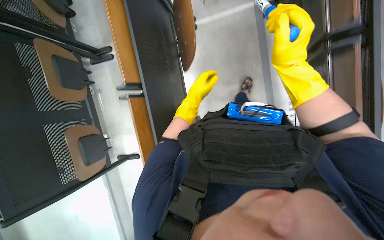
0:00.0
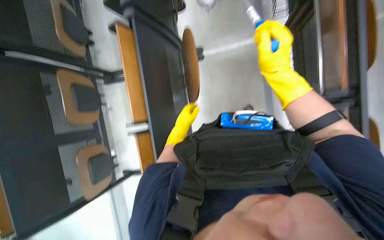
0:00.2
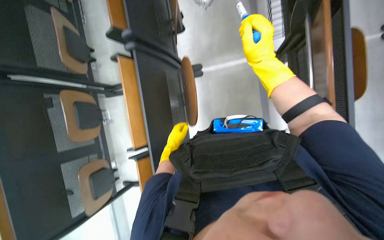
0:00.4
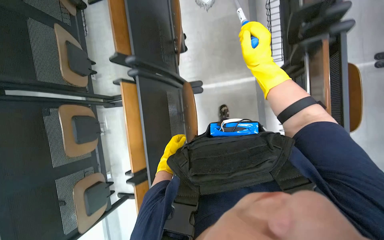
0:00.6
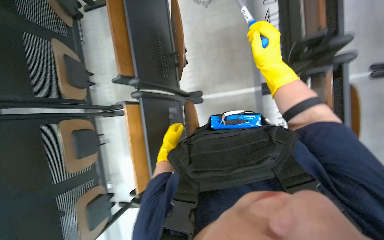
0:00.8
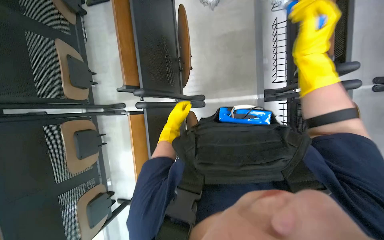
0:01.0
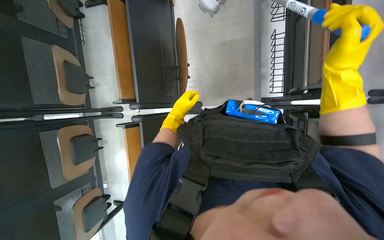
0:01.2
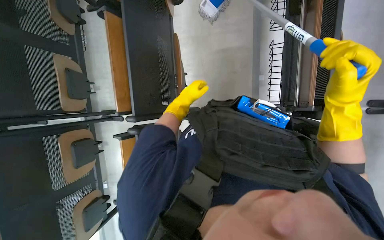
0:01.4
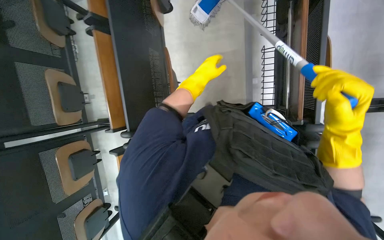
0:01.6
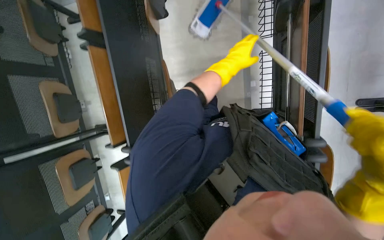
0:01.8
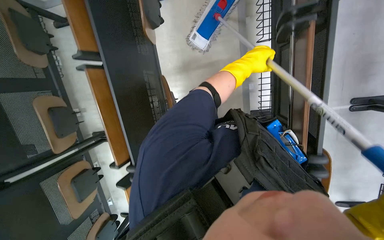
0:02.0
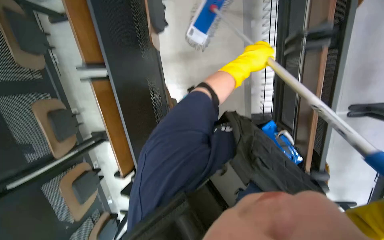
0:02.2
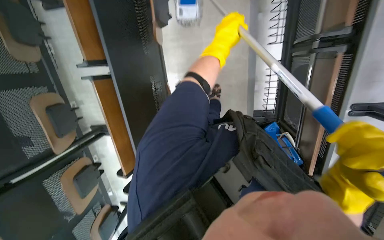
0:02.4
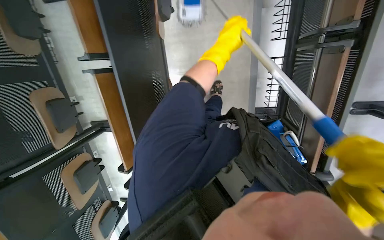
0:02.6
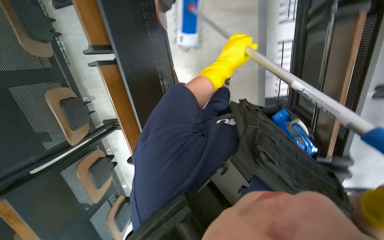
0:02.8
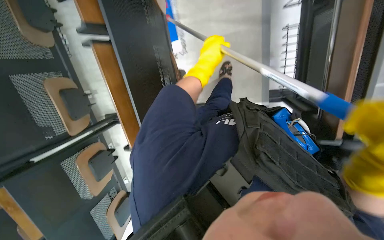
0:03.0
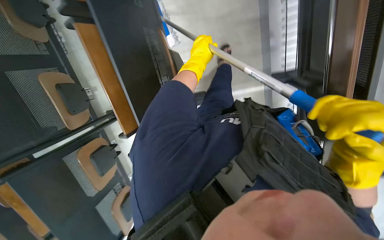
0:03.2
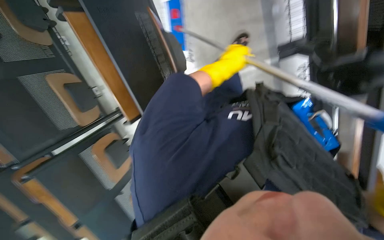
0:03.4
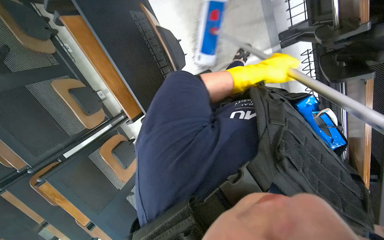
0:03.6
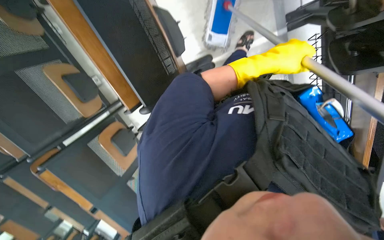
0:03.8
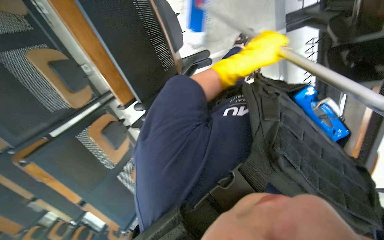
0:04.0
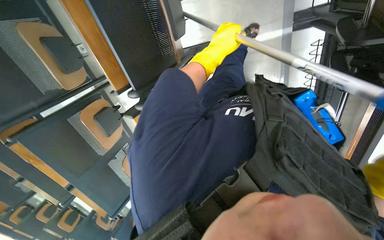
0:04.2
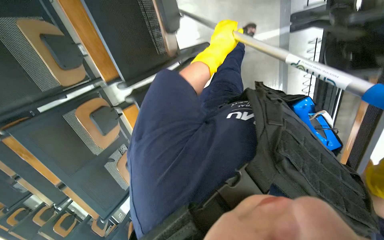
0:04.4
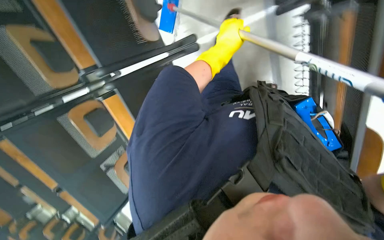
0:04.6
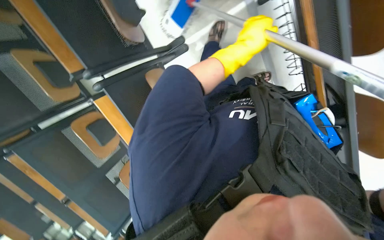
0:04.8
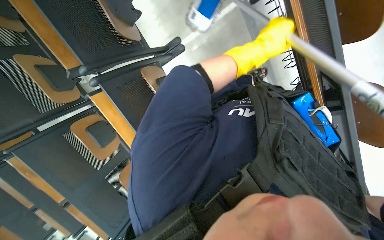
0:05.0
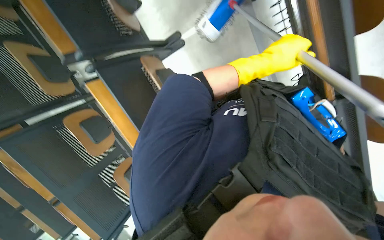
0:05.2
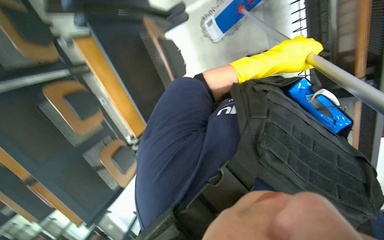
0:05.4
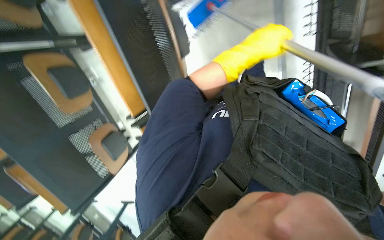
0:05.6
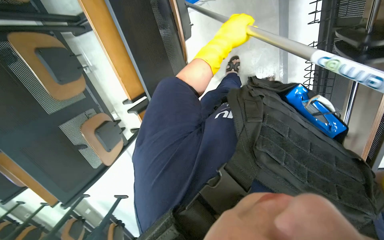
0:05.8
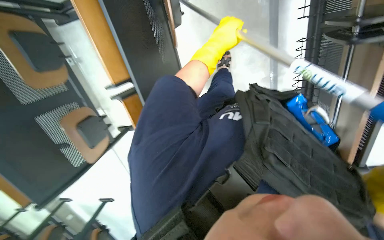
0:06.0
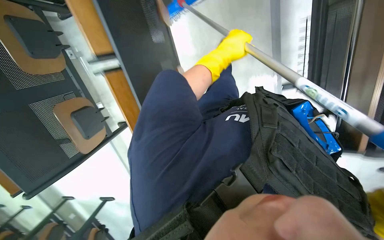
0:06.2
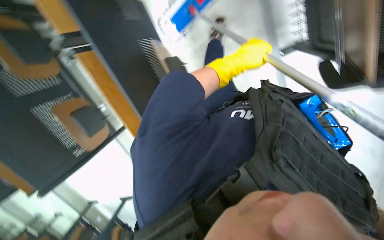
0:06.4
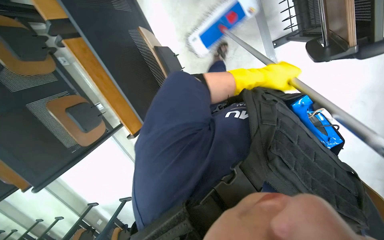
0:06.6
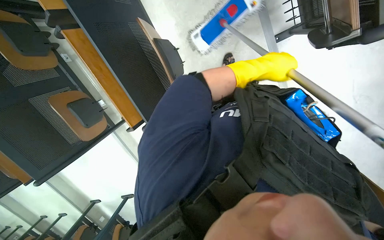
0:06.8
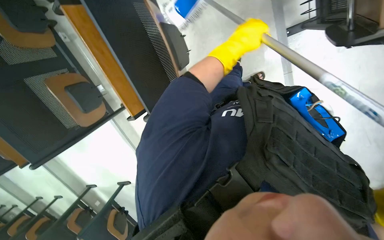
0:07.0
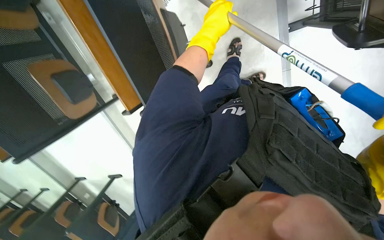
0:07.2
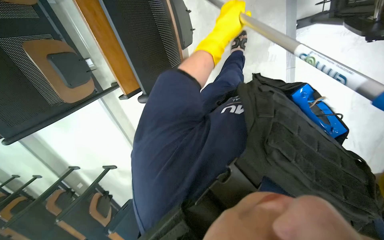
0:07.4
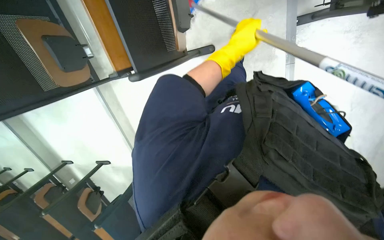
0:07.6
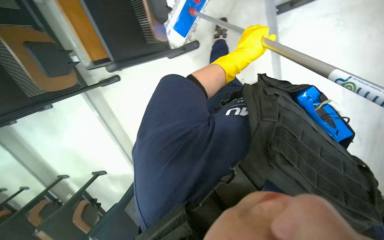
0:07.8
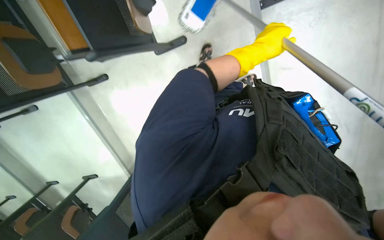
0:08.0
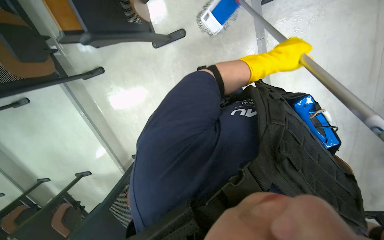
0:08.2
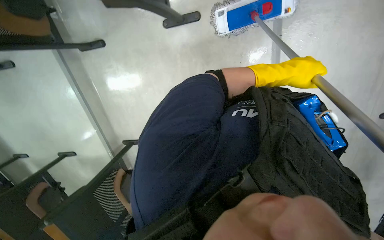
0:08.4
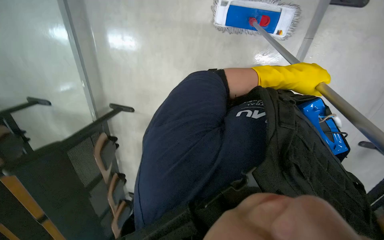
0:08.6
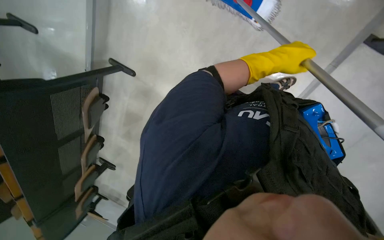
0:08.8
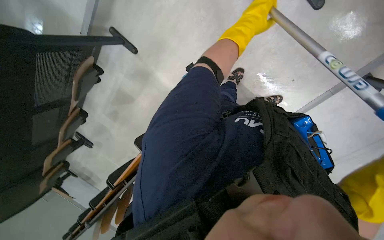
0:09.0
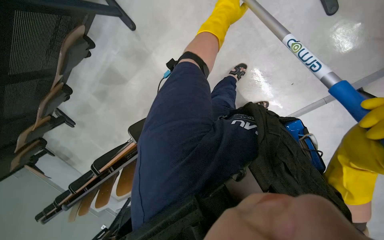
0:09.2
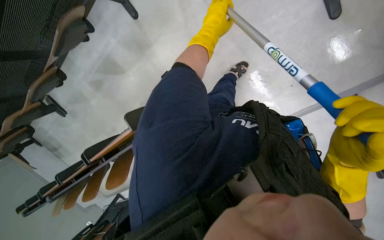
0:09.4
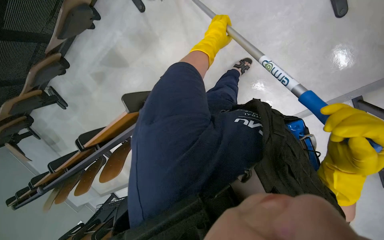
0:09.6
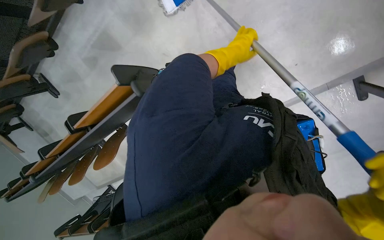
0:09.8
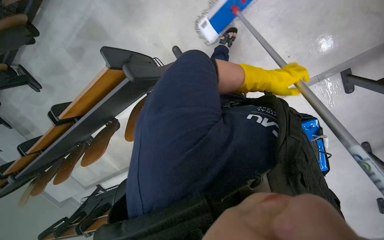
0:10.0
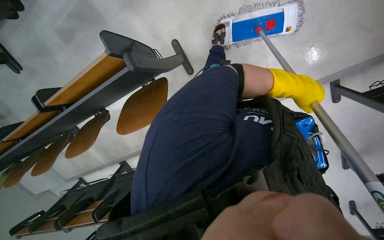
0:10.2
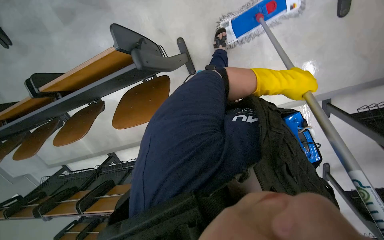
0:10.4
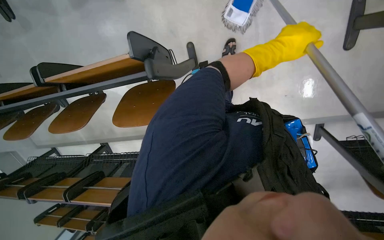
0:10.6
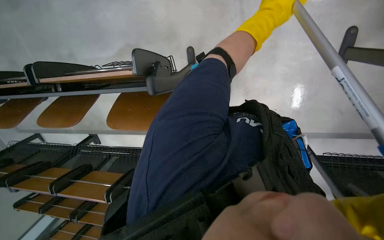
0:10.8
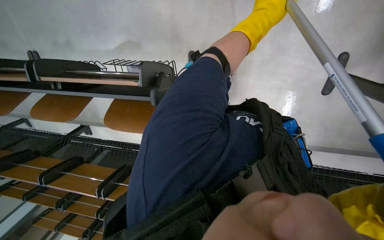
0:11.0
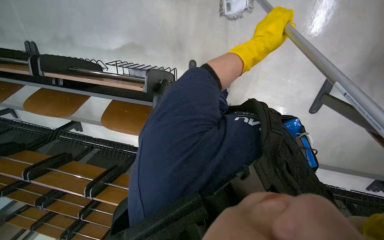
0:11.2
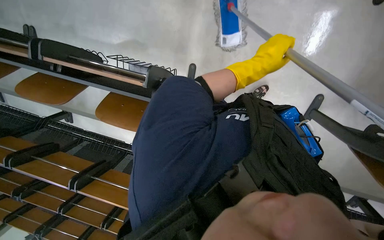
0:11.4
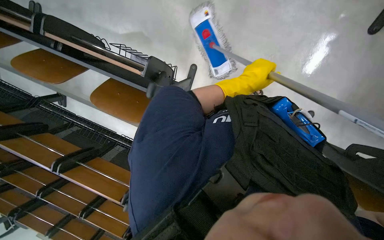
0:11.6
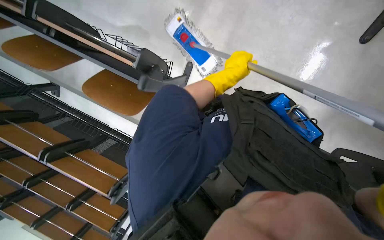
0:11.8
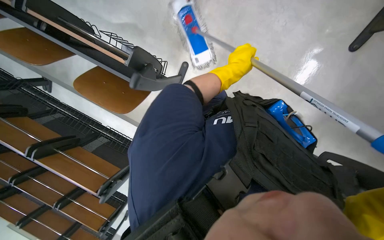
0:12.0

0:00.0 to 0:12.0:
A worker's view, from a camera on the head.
Job: mopping floor.
The whole recording: Mopping lecture hall floor. The worker mops the floor in the lecture hall, moving chairs and other items as needed to clean the area.
0:00.0 to 0:01.6: The wearer moves about 90 cm.
0:01.6 to 0:03.0: The left hand travels to the right and back again, about 15 cm each way.
0:03.0 to 0:04.4: The left hand travels to the right and back again, roughly 30 cm each way.
0:04.4 to 0:06.0: The wearer moves about 50 cm.
0:06.0 to 0:07.6: The wearer looks some 15 degrees further downward. The left hand goes left and right, approximately 20 cm each way, reversing 2 times.
0:07.6 to 0:09.0: The scene turns about 30 degrees clockwise in the picture.
0:09.0 to 0:10.4: The view pans to the right by roughly 20 degrees. The left hand moves down the picture, roughly 30 cm.
0:10.4 to 0:12.0: The view pans to the right by some 20 degrees. Everything in view rotates roughly 40 degrees clockwise.

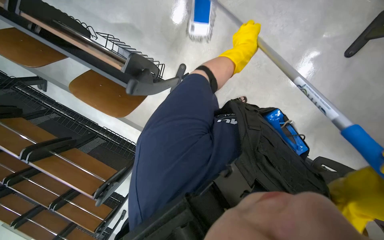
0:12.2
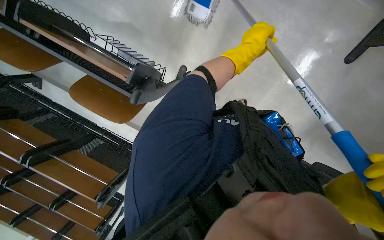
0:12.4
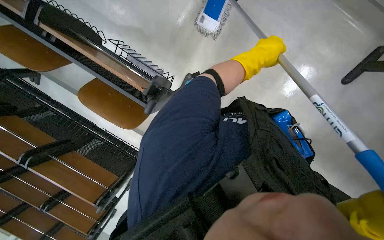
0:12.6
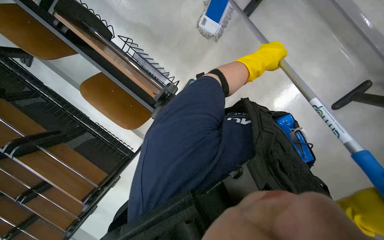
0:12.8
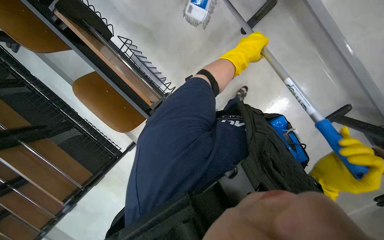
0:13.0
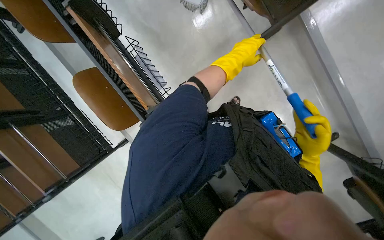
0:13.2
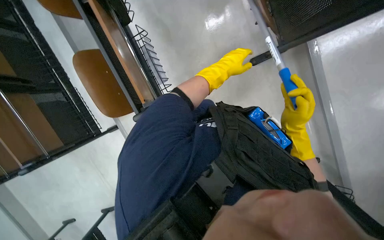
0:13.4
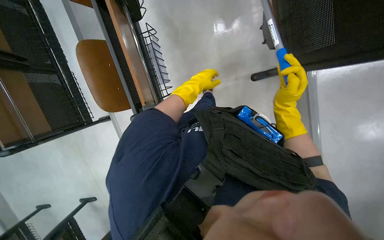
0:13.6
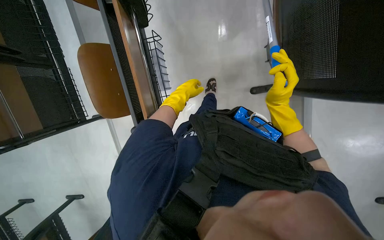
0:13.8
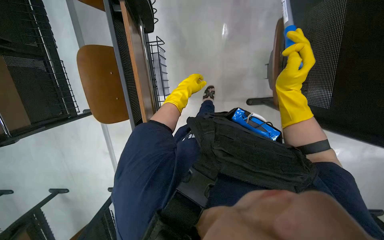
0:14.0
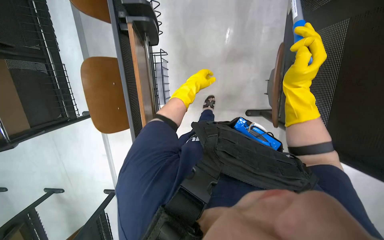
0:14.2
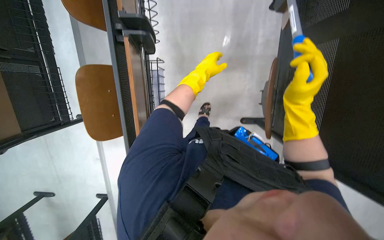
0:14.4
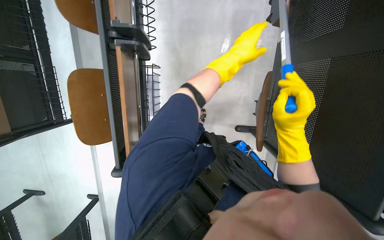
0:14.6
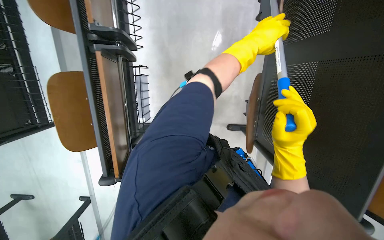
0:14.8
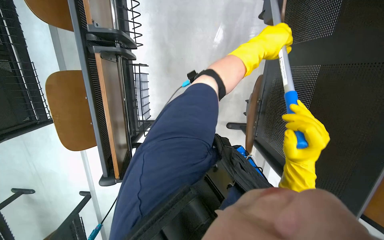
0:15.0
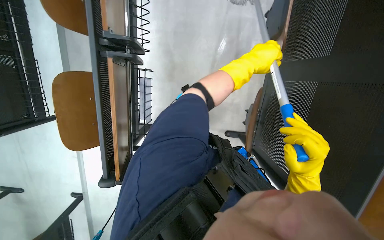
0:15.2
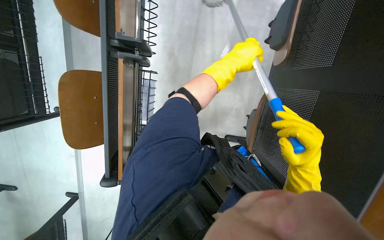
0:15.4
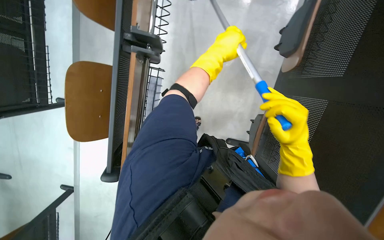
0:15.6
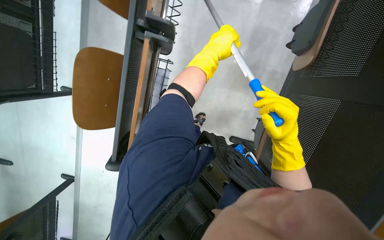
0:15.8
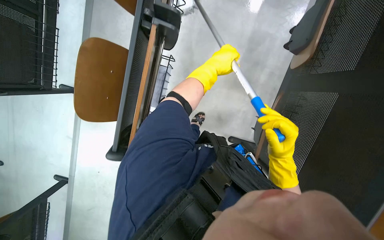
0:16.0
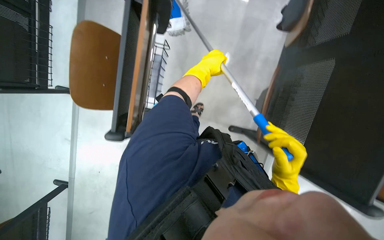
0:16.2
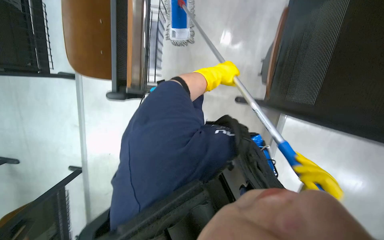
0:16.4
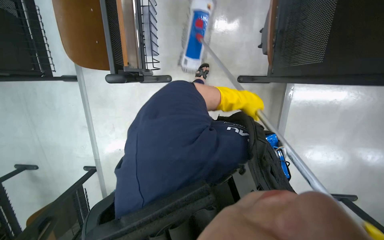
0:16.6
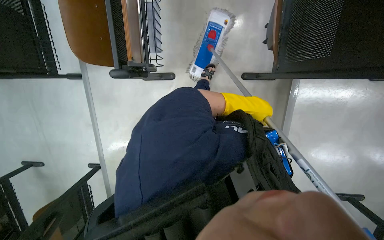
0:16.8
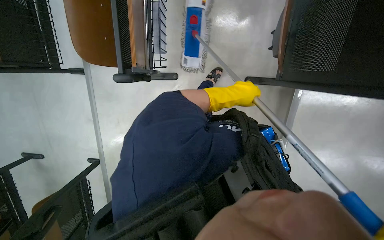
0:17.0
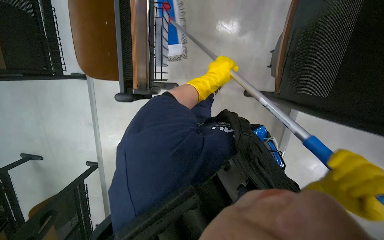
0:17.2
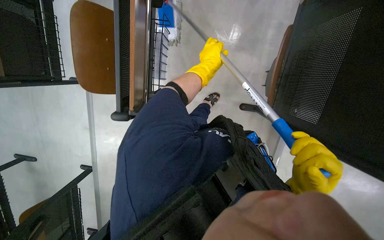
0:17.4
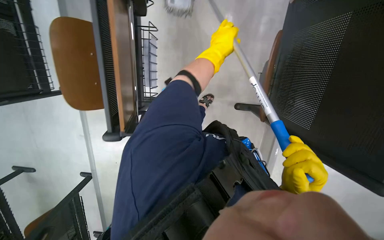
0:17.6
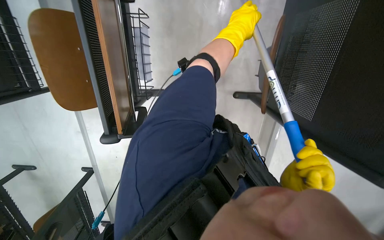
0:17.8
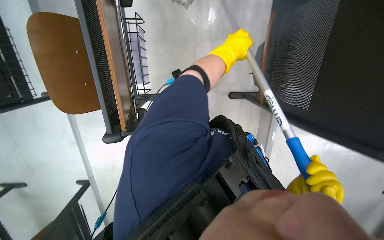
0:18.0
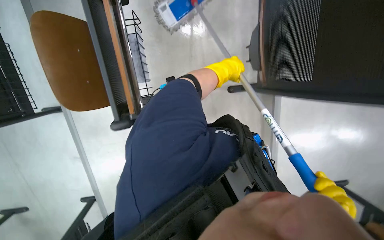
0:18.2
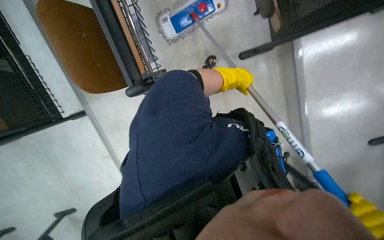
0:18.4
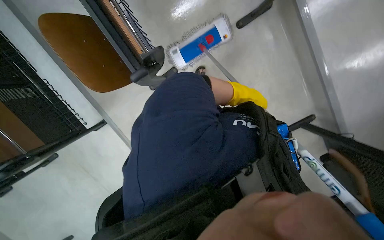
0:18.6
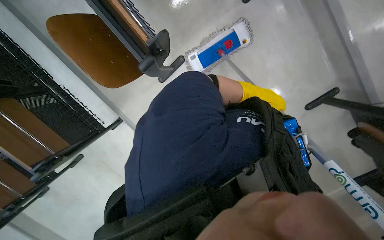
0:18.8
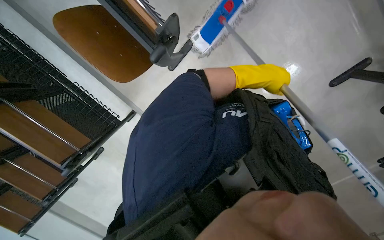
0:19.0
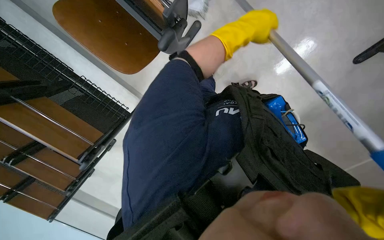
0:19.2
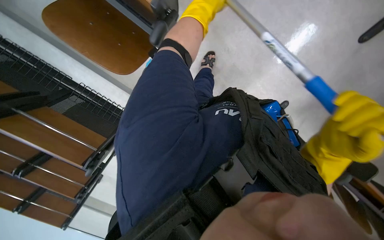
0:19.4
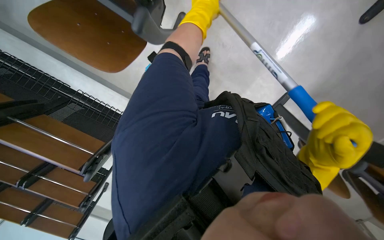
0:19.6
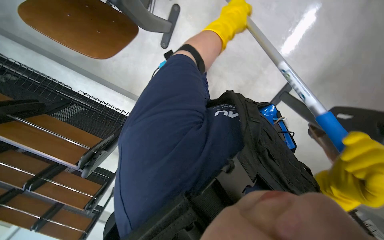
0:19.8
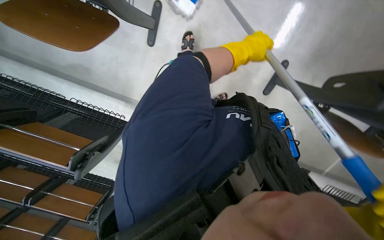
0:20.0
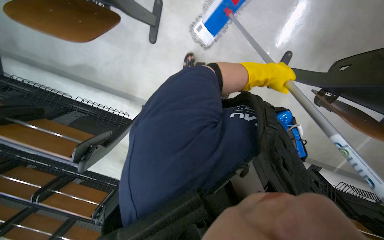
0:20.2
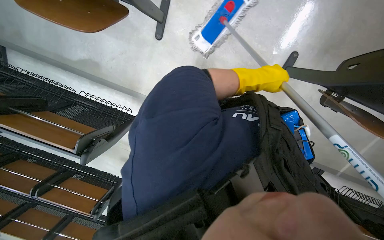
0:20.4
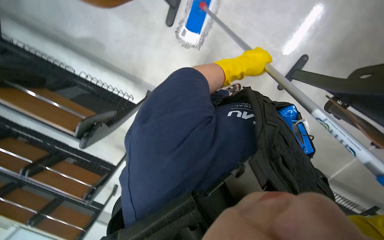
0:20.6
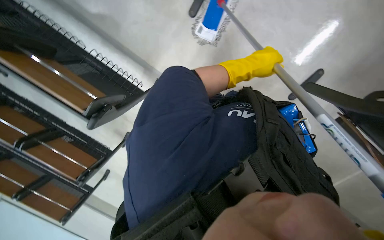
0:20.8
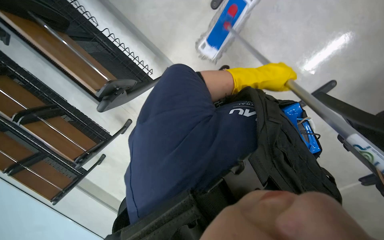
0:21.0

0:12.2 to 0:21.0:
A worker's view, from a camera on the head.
Job: mopping floor.
The whole recording: Mopping lecture hall floor. The worker mops the floor in the lecture hall, moving chairs and other items as needed to clean the area.
0:12.2 to 0:13.6: The camera sweeps to the right, by roughly 20 degrees. The scene turns about 40 degrees clockwise in the picture.
0:13.6 to 0:15.2: The left hand goes roughly 20 cm to the right; the right hand moves nearer to the camera, approximately 20 cm.
0:15.2 to 0:16.6: The left hand travels down the picture and farther from the camera by approximately 40 cm, and reaches approximately 25 cm to the left, then returns.
0:16.6 to 0:18.0: The left hand is displaced up the picture by about 10 cm.
0:18.0 to 0:19.6: The camera travels some 50 cm. The camera is aimed about 30 degrees further to the left. The scene rotates counterclockwise by roughly 50 degrees.
0:19.6 to 0:21.0: The left hand goes approximately 50 cm down the picture and farther from the camera.
